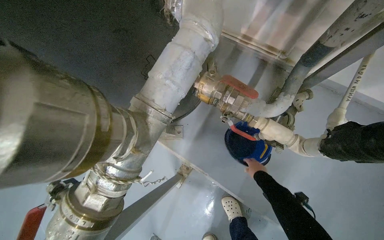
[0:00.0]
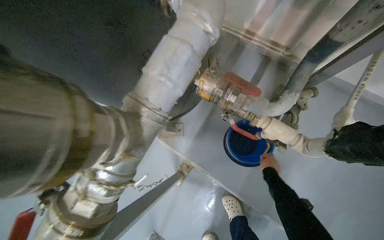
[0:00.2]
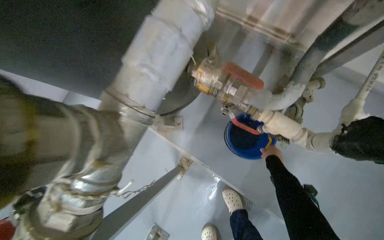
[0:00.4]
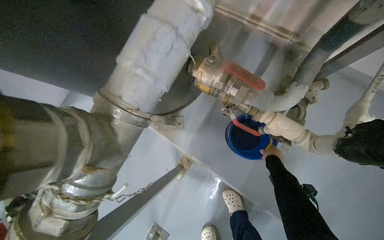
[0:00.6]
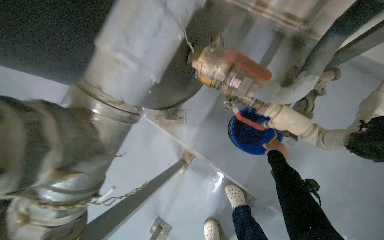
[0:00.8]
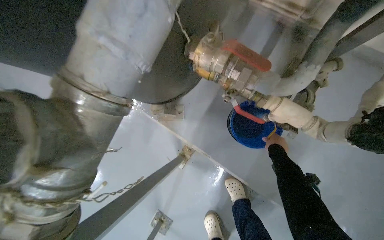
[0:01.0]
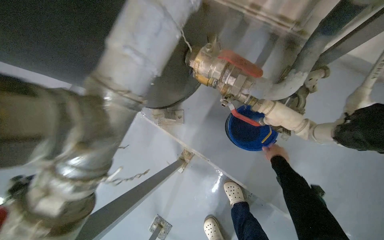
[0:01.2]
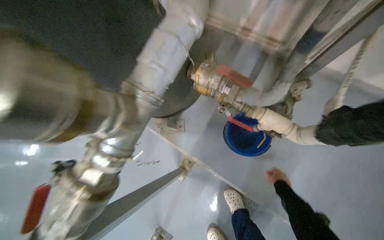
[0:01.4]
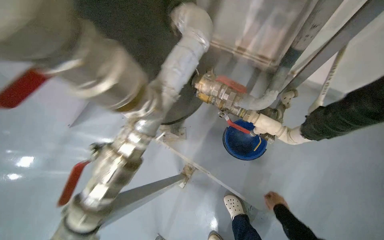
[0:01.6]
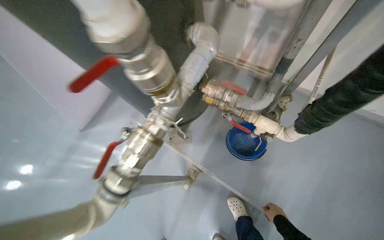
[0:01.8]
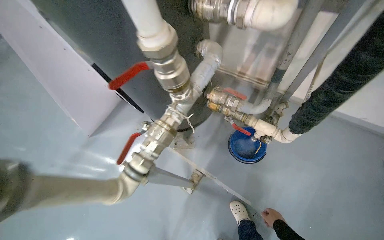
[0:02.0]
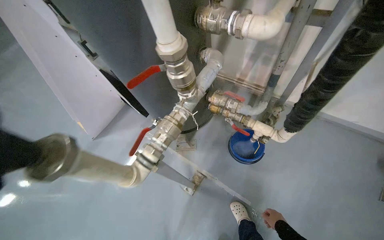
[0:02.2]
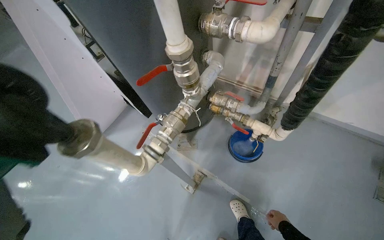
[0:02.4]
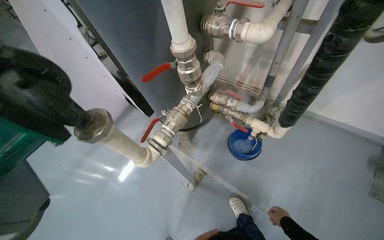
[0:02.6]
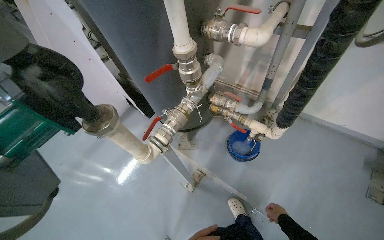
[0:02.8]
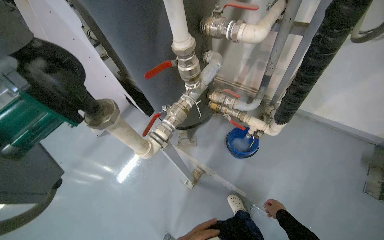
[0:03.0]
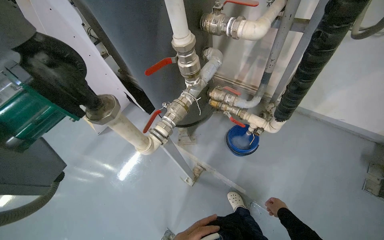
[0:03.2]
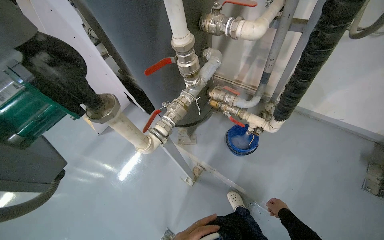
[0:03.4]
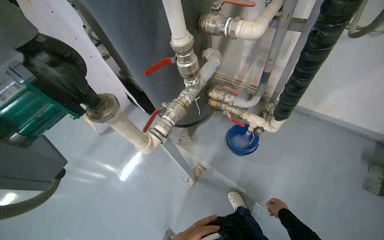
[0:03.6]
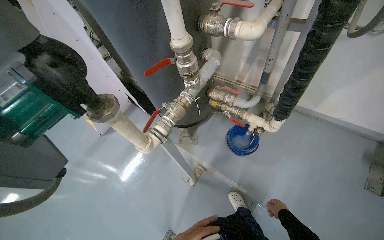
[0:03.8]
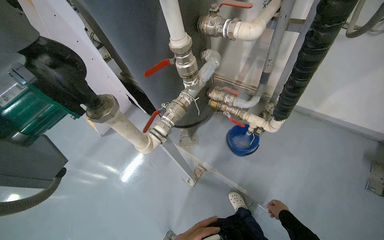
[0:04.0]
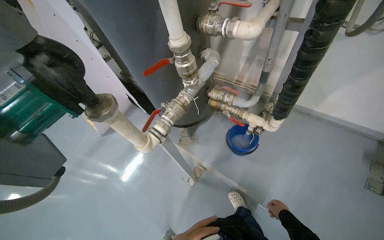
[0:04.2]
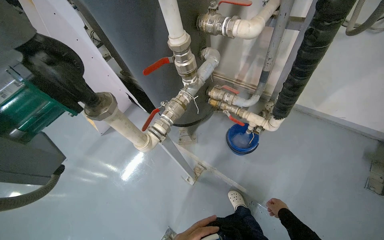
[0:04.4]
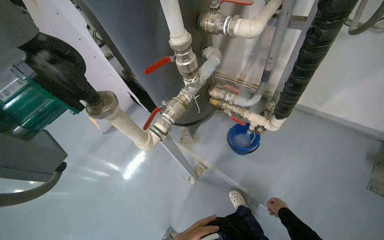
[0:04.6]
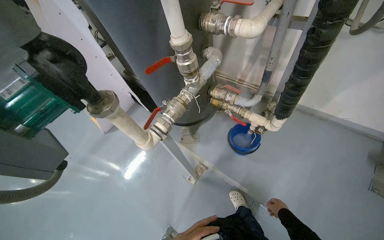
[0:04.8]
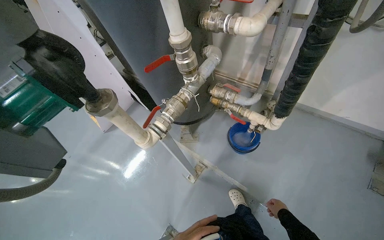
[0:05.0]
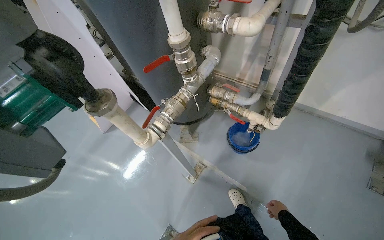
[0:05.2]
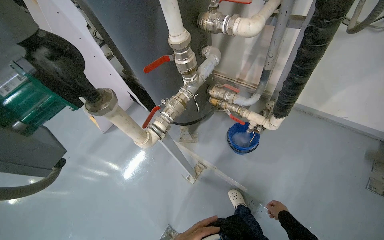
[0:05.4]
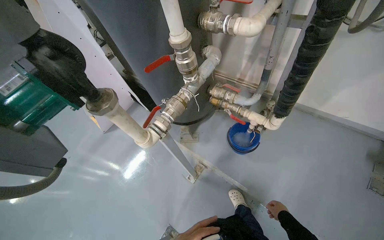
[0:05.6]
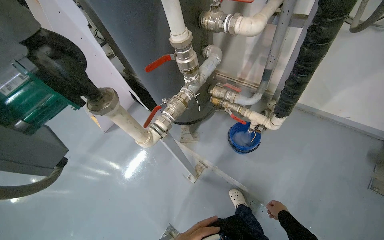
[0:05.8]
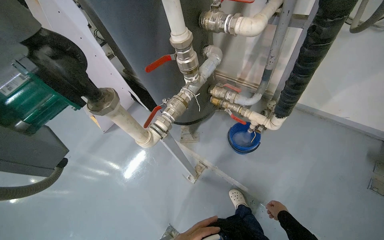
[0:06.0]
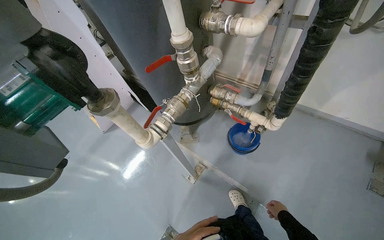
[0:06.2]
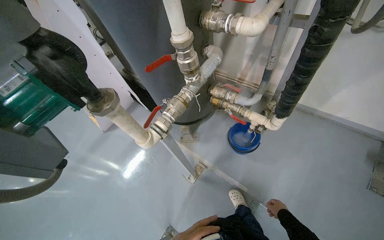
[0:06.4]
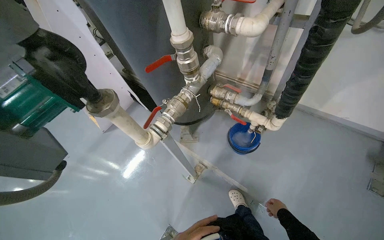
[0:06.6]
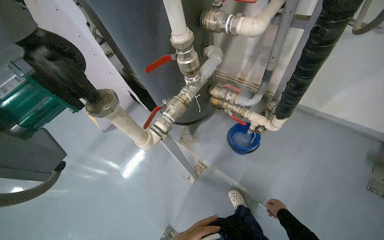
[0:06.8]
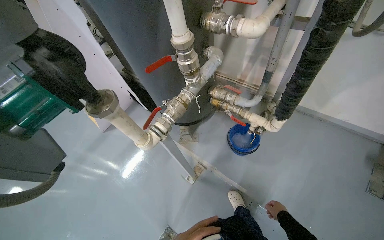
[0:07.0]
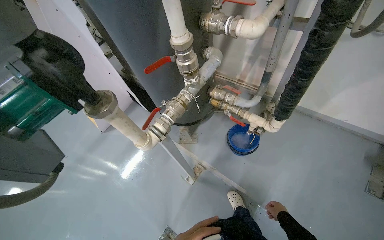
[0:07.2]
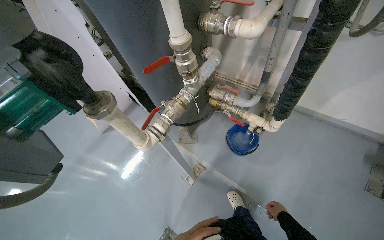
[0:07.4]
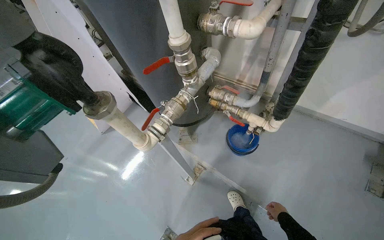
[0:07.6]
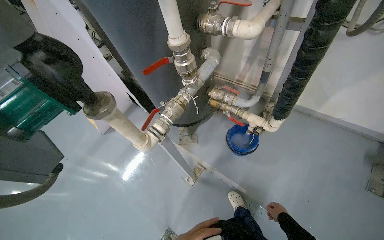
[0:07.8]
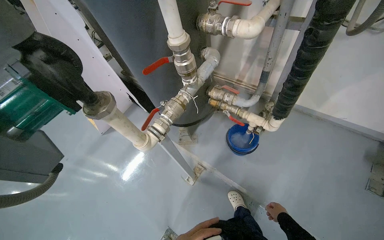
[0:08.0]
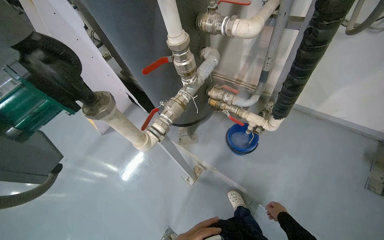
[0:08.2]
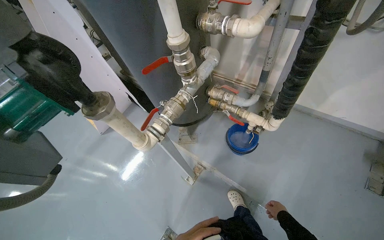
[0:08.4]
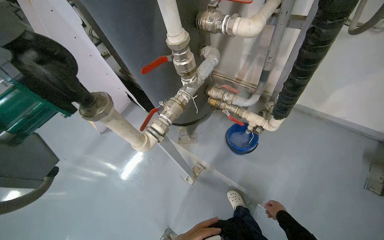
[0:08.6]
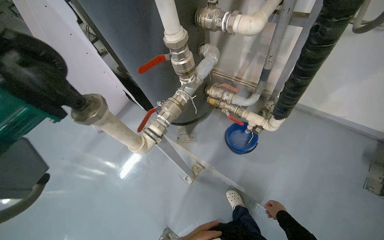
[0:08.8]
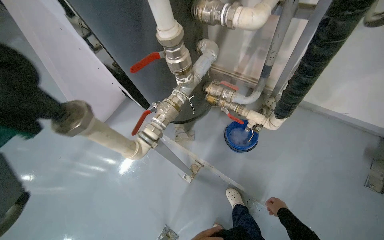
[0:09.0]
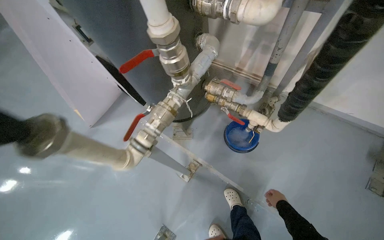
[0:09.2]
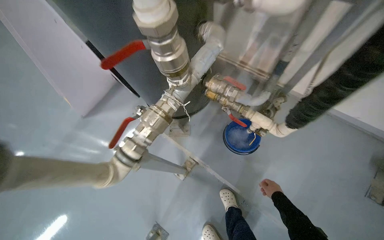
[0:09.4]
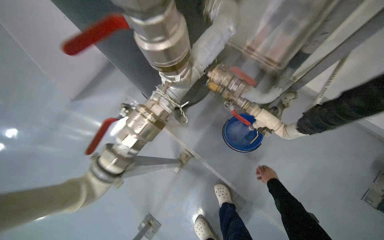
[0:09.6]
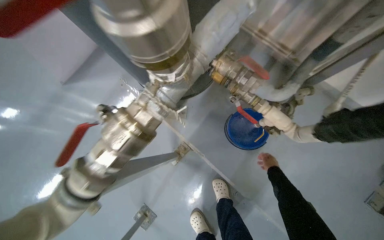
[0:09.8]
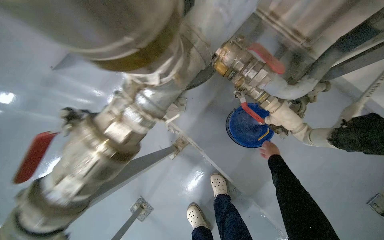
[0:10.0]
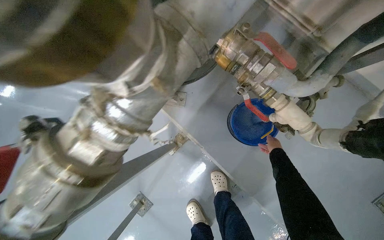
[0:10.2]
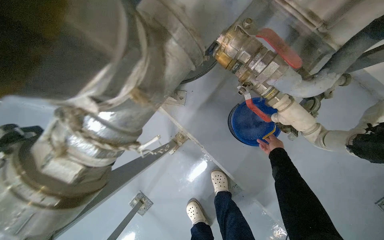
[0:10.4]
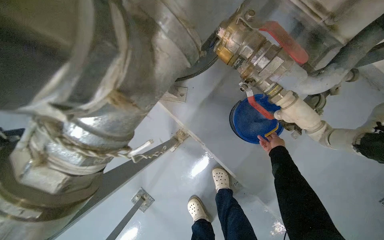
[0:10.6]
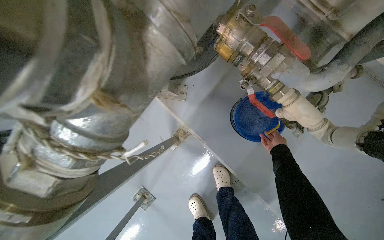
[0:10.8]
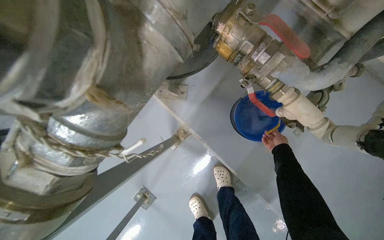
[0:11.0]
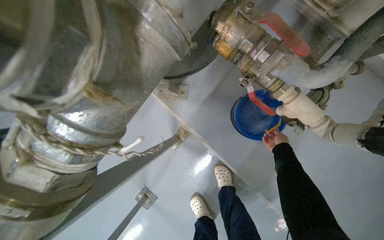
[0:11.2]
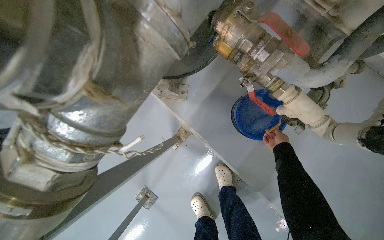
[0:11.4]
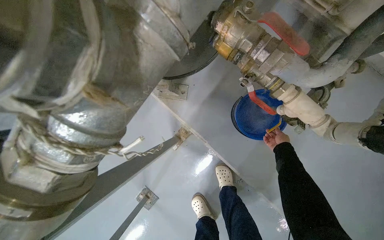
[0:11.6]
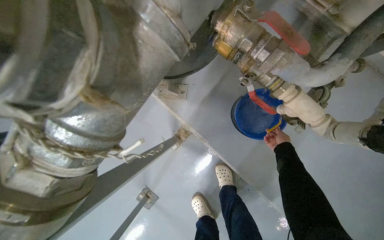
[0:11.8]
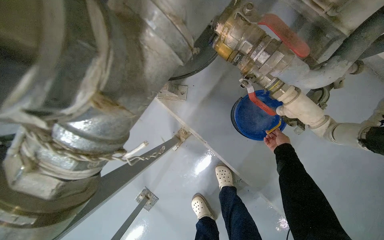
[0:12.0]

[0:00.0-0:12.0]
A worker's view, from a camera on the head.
Job: preparing cleaning supplies.
The whole recording: Filling bucket with water. The worker fills the bucket with water.
0:00.0 to 0:01.6: The right hand shifts some 20 cm down the picture.
0:01.6 to 0:03.0: The wearer moves some 40 cm. The camera pitches upward, by approximately 15 degrees.
0:09.0 to 0:10.4: The head travels roughly 50 cm. The camera pitches downward, by some 30 degrees.

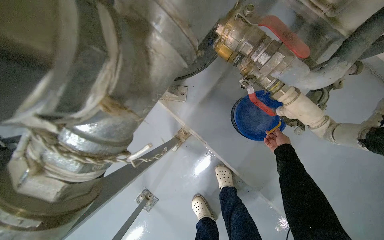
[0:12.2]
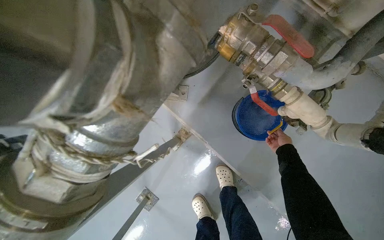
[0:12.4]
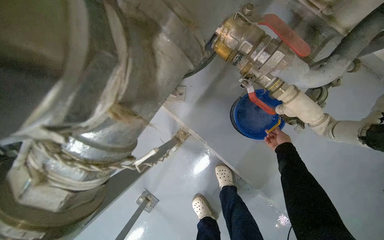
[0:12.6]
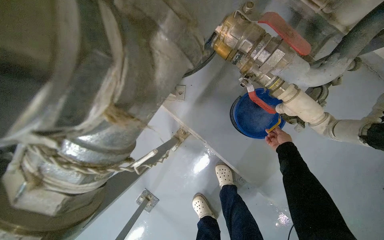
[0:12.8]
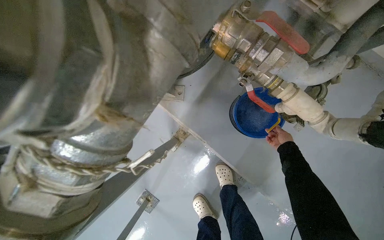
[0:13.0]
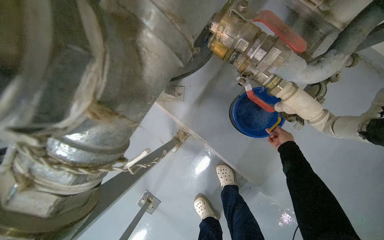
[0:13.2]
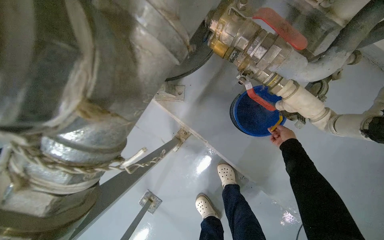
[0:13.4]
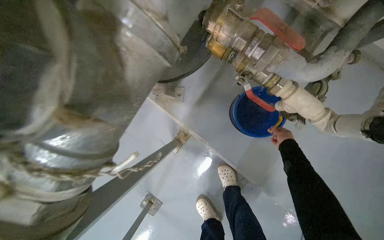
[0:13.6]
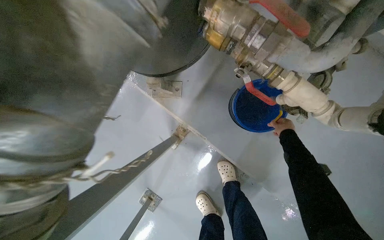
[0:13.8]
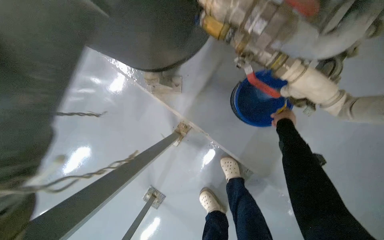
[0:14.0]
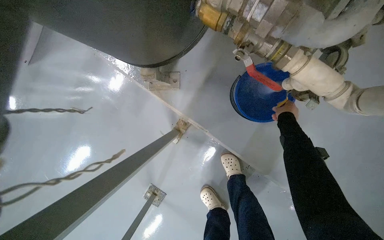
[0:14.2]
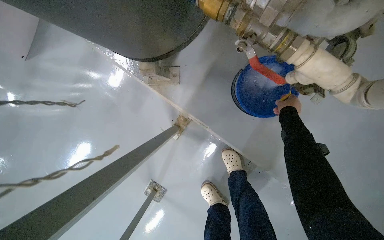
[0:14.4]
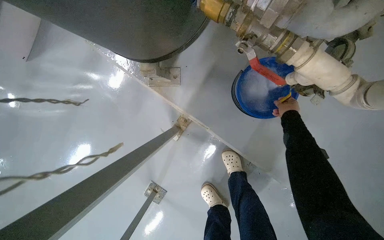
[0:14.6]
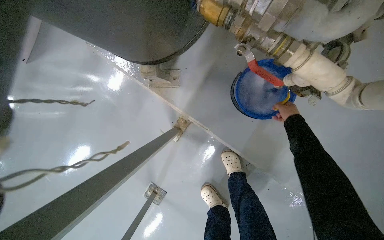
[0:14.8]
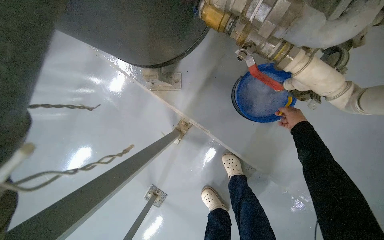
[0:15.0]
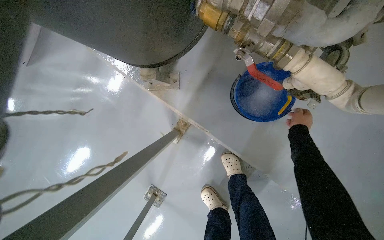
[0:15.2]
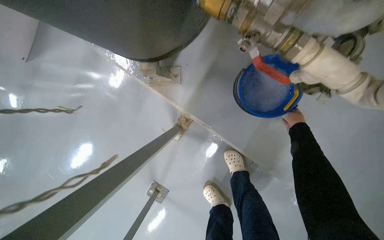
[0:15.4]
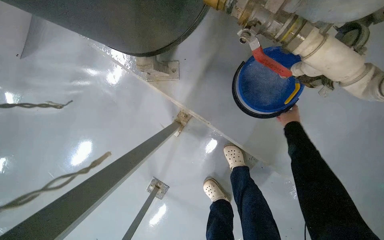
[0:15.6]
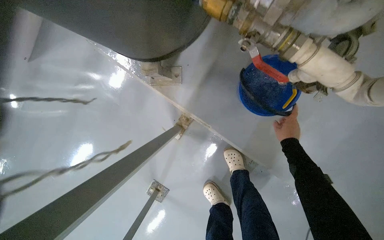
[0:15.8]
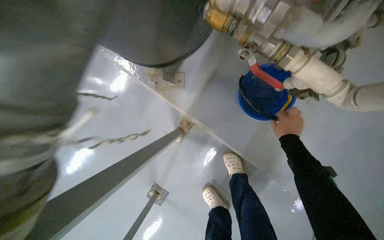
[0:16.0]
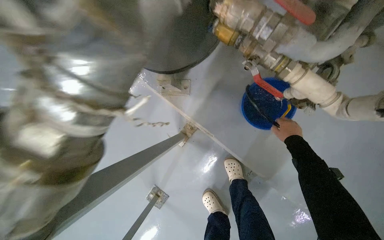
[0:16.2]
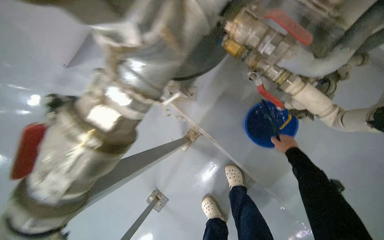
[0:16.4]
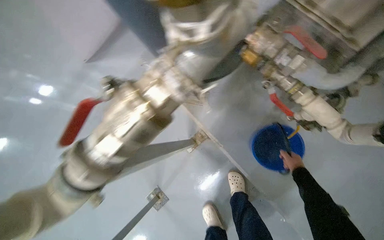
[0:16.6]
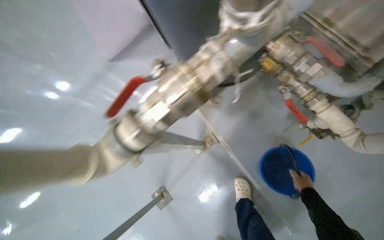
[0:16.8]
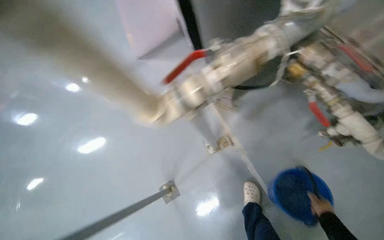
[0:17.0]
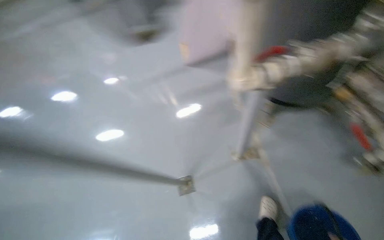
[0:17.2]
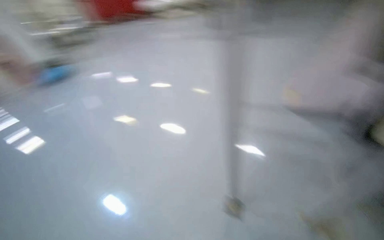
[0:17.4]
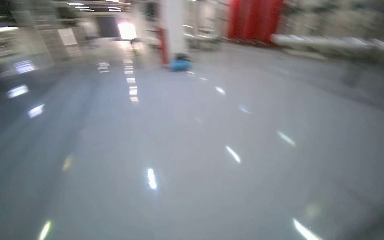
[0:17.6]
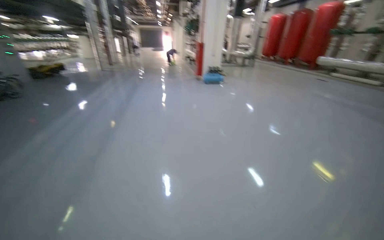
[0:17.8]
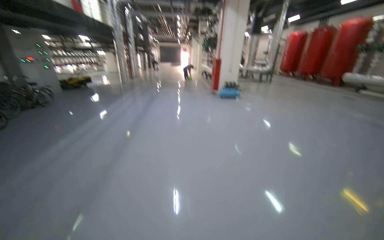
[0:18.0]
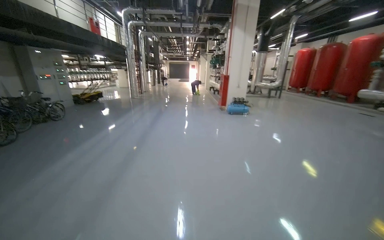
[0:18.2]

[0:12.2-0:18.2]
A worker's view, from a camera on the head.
Job: preparing cleaning supplies.
The whole recording: Filling bucket with water. The worker fills the bucket with water.
0:15.2 to 0:16.6: The right hand heads down the picture, covering roughly 10 cm.

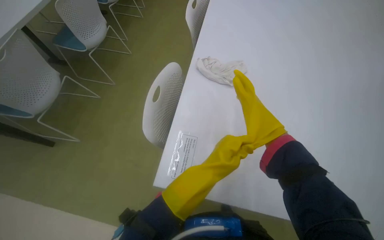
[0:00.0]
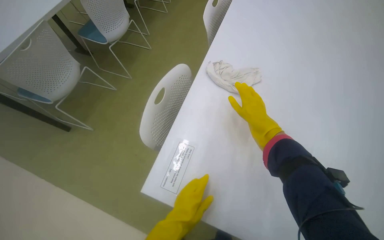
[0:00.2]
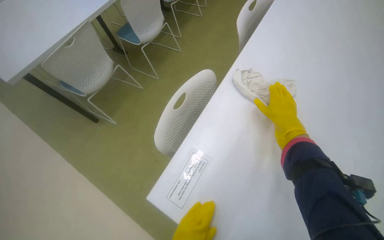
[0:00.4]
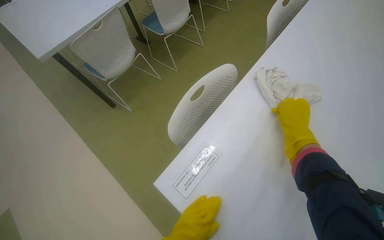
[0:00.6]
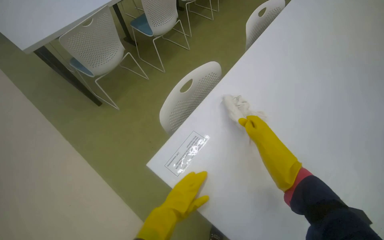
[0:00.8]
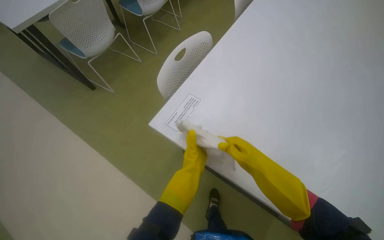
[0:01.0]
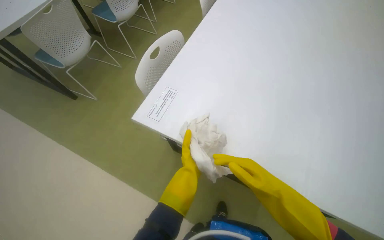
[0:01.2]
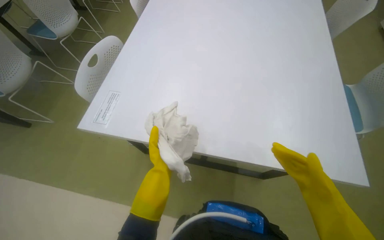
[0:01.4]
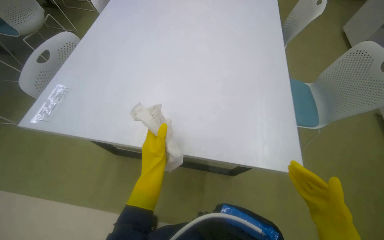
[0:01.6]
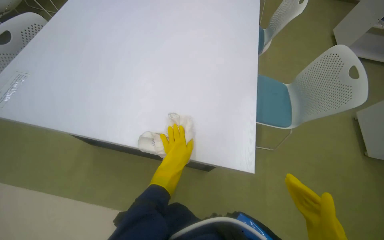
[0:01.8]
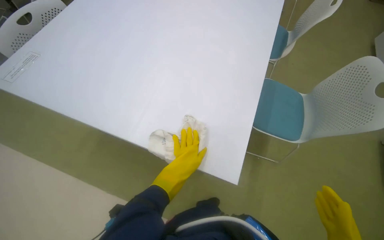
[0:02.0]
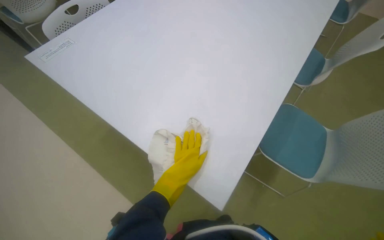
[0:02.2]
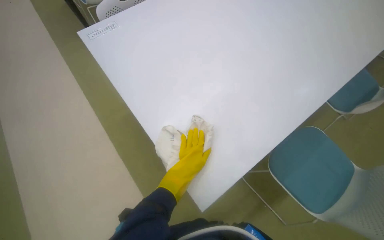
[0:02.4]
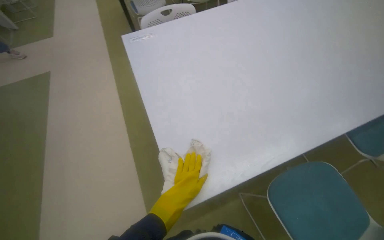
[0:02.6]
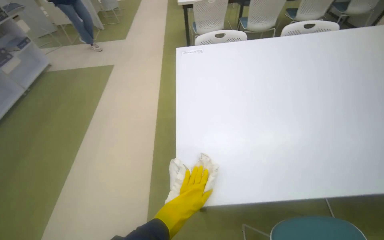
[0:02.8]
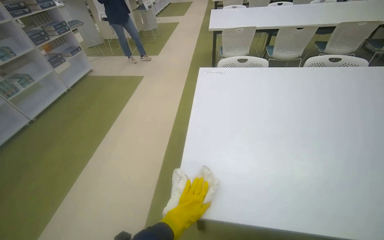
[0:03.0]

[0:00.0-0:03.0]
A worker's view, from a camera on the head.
Job: wiping surfaces.
The whole recording: Cleaning table surface. The worker wipes the white table surfaces with a cloth.
0:00.0 to 0:01.6: The camera travels roughly 50 cm.
0:01.6 to 0:03.0: The wearer's head swings roughly 85 degrees to the left. The view tips upward by some 10 degrees.
